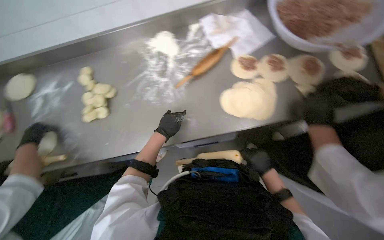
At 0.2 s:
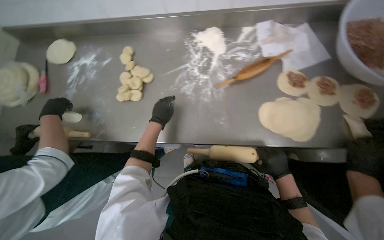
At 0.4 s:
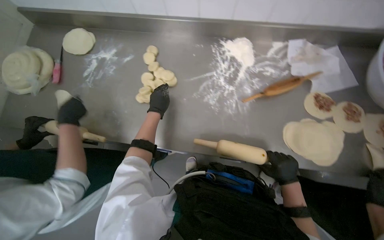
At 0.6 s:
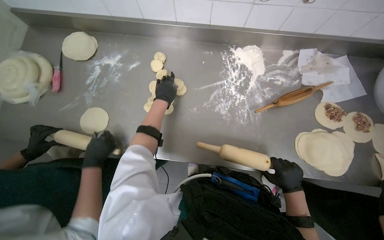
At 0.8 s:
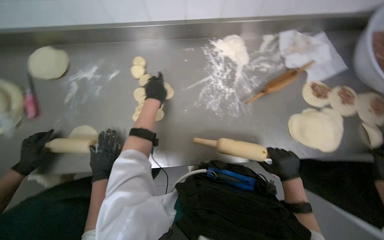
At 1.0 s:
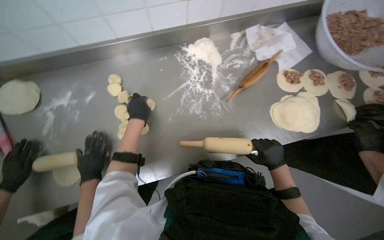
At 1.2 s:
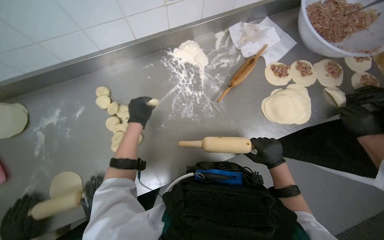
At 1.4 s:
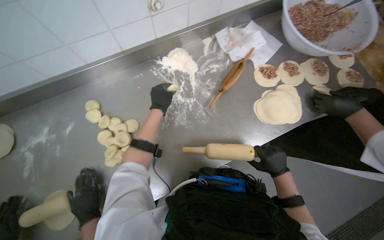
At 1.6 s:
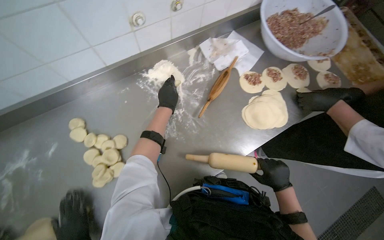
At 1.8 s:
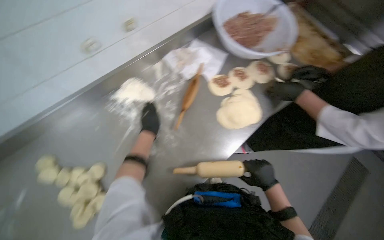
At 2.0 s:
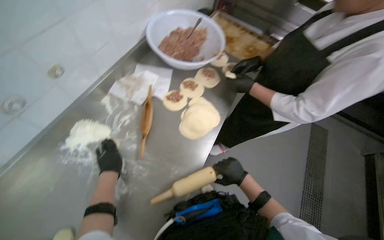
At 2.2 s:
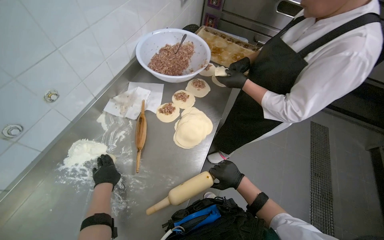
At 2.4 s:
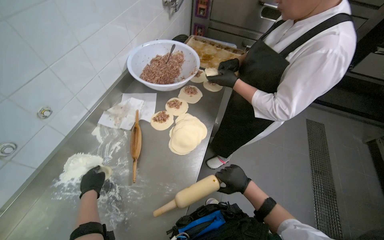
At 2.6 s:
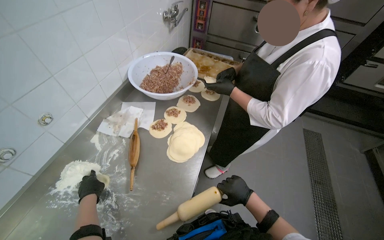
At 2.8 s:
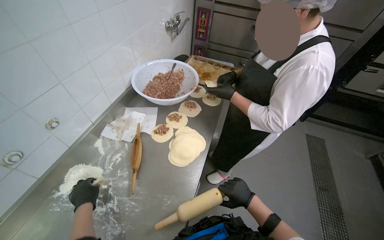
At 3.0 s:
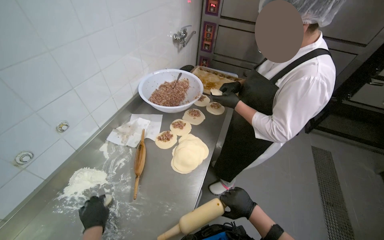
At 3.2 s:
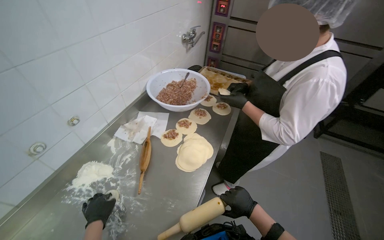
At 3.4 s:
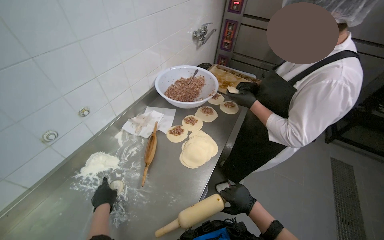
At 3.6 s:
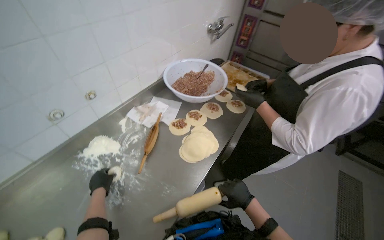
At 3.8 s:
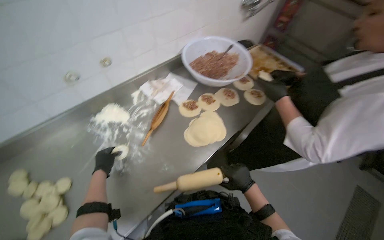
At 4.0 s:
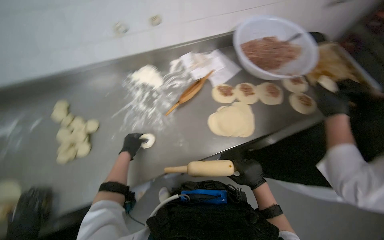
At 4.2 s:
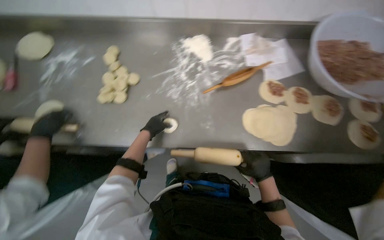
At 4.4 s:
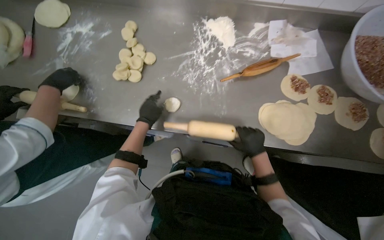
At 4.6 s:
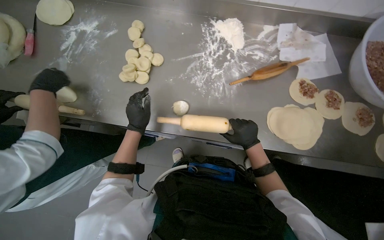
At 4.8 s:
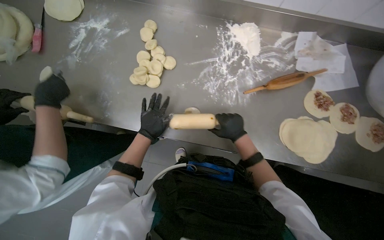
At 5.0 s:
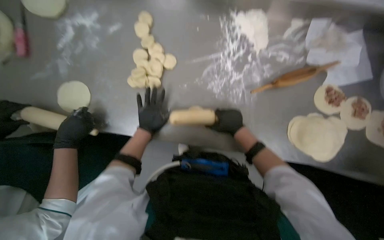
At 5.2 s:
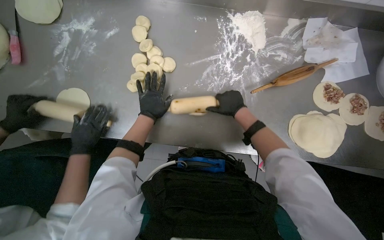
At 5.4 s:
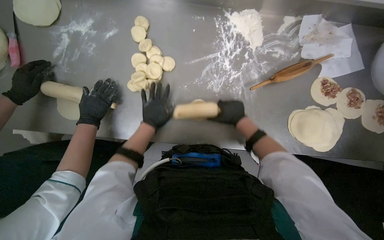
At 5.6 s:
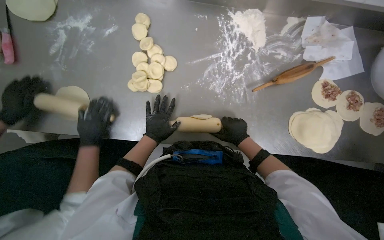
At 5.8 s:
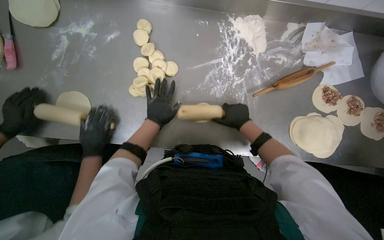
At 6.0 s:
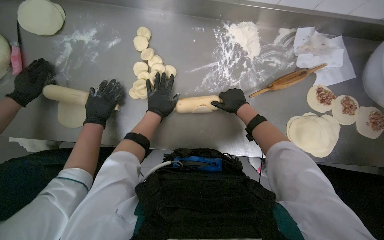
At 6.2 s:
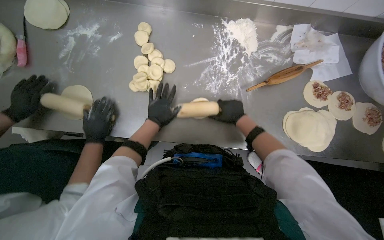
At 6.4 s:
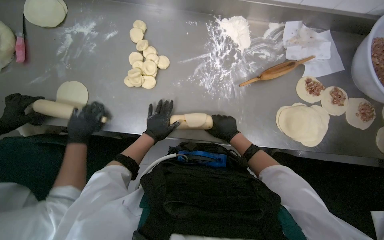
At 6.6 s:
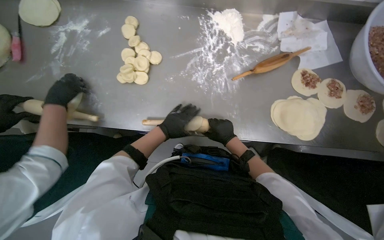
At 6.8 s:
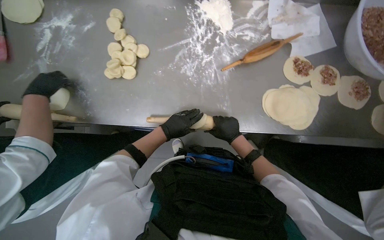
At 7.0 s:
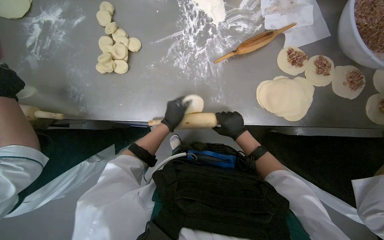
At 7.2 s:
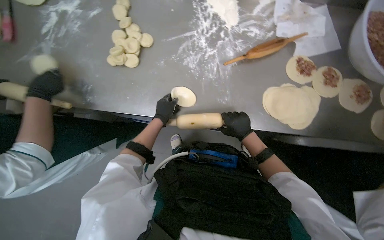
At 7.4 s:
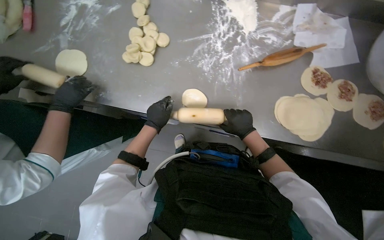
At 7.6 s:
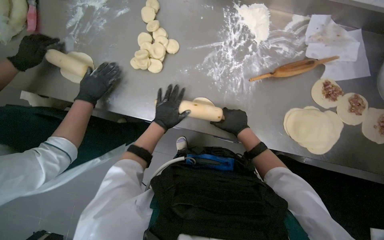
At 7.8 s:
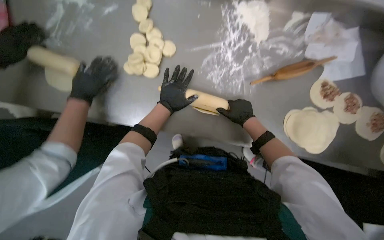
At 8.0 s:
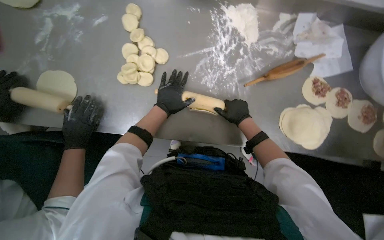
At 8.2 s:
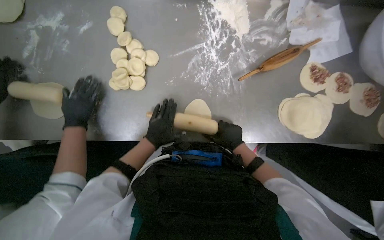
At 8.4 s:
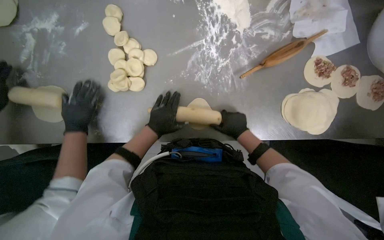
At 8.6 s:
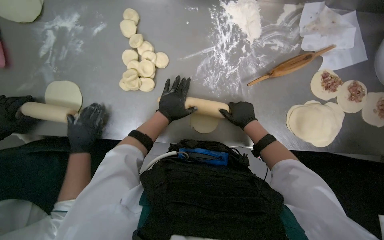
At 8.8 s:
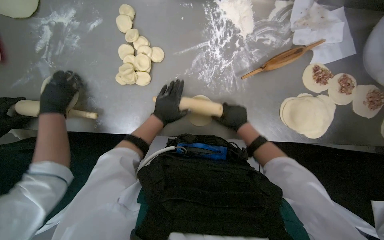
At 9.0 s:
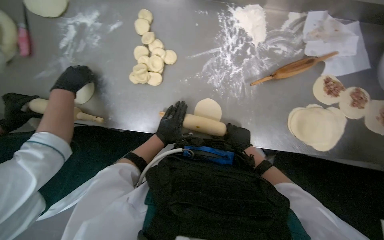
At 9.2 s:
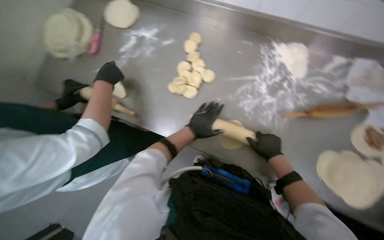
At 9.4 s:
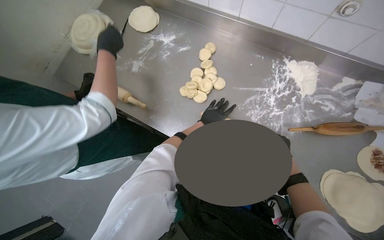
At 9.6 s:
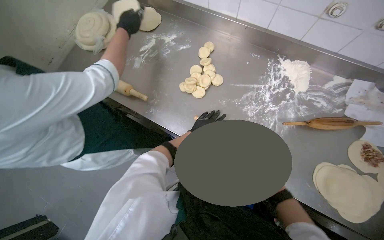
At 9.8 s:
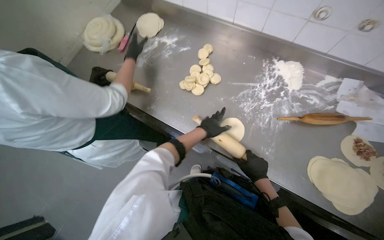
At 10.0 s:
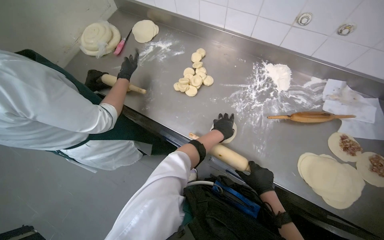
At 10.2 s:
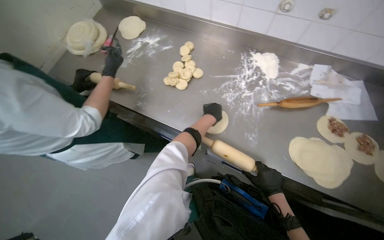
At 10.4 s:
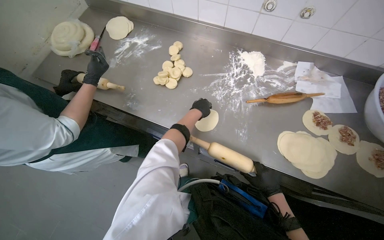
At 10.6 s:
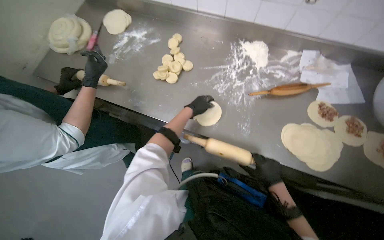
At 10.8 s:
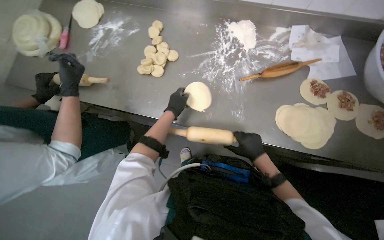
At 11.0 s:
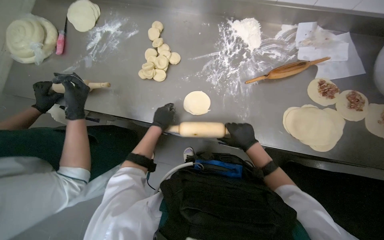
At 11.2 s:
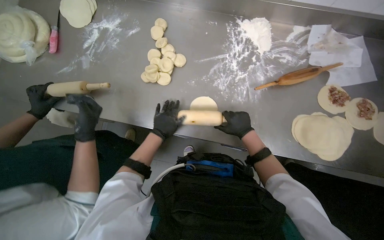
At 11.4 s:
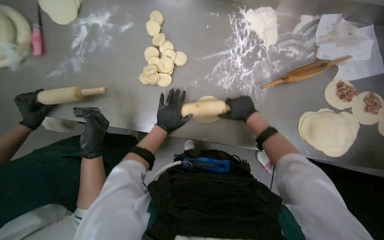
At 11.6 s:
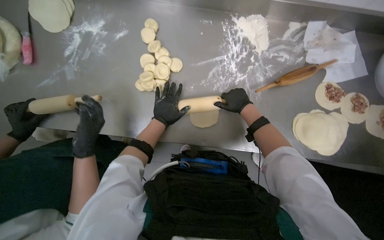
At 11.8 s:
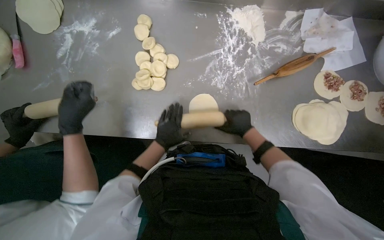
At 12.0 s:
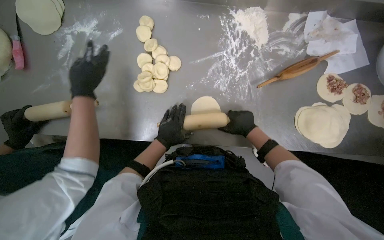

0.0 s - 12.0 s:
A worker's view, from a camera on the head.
Job: preparing food.
The whole recording: Rolling dough circles. The worker uses a rolling pin to flatten small dough circles on the metal table.
0.0 s - 1.6 s: The head turns to the right by about 20 degrees.
1.6 s - 3.0 s: The wearer looks about 40 degrees further to the right. The camera pitches upward, by about 25 degrees.
3.0 s - 4.4 s: The head turns to the left by approximately 80 degrees. The view tilts some 30 degrees downward.
4.4 s - 6.0 s: The right hand swings up and down the picture, some 15 cm each way, with 2 reversals.
6.0 s - 7.6 s: The two hands go about 15 cm down the picture.
7.6 s - 9.0 s: The left hand goes up and down the picture, roughly 10 cm each way, reversing 3 times.
9.0 s - 10.4 s: The camera pitches upward, by about 20 degrees.
10.4 s - 12.0 s: The camera pitches downward, by approximately 20 degrees. The left hand goes roughly 15 cm to the left; the right hand is displaced up the picture and to the left by about 25 cm.

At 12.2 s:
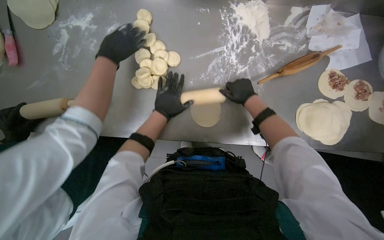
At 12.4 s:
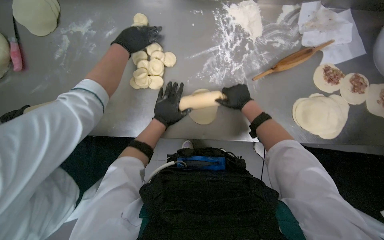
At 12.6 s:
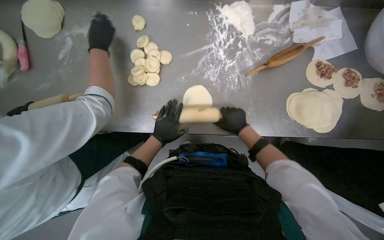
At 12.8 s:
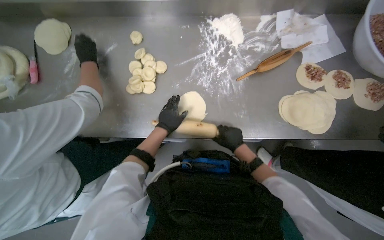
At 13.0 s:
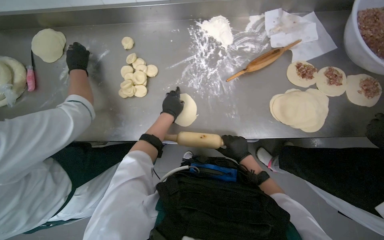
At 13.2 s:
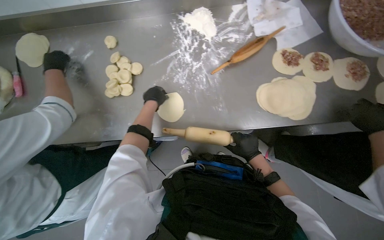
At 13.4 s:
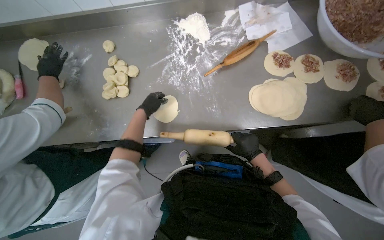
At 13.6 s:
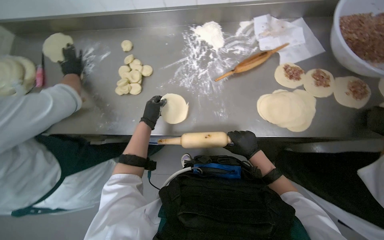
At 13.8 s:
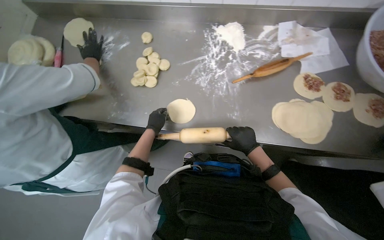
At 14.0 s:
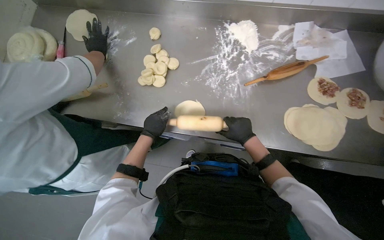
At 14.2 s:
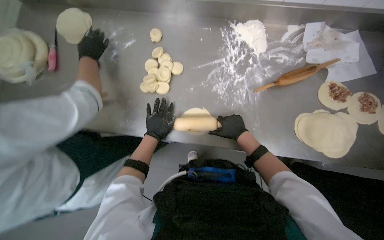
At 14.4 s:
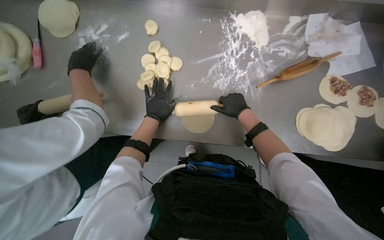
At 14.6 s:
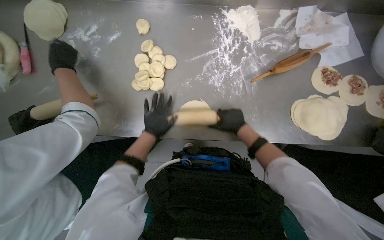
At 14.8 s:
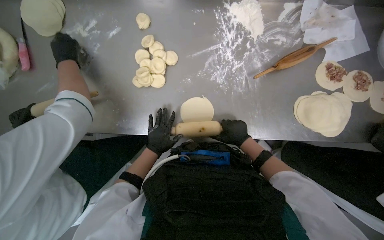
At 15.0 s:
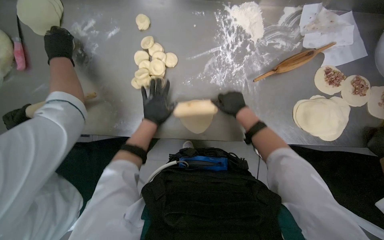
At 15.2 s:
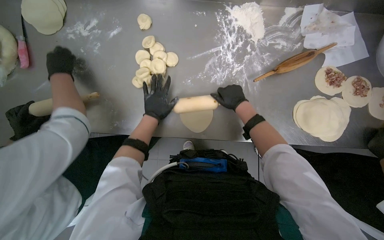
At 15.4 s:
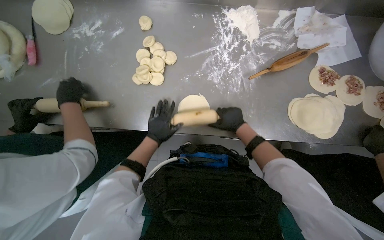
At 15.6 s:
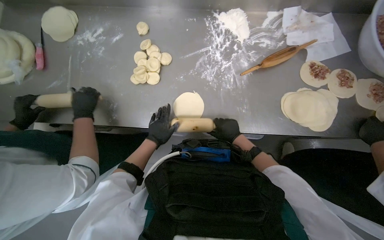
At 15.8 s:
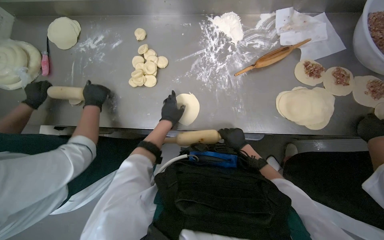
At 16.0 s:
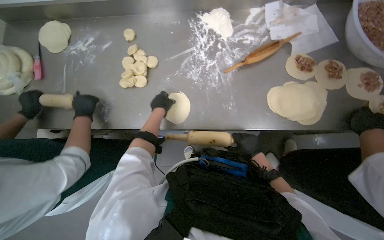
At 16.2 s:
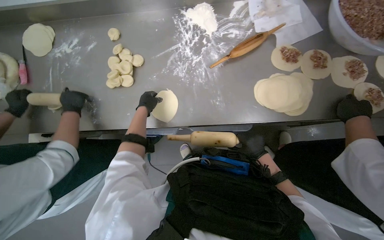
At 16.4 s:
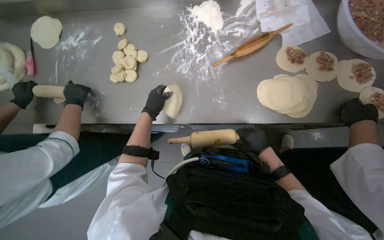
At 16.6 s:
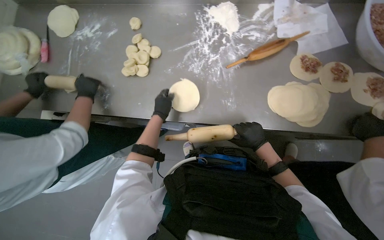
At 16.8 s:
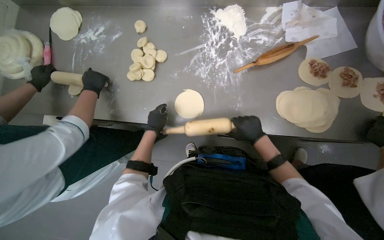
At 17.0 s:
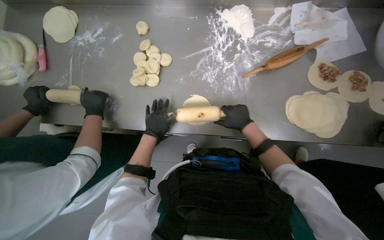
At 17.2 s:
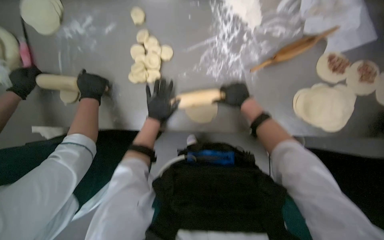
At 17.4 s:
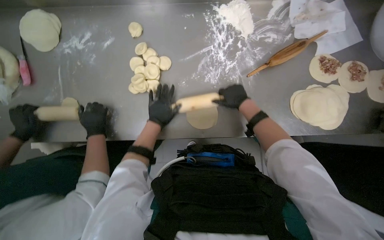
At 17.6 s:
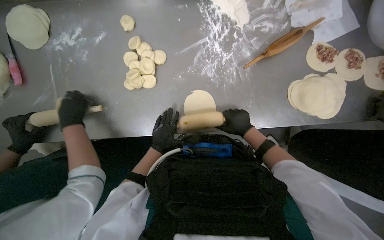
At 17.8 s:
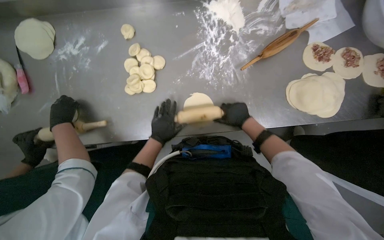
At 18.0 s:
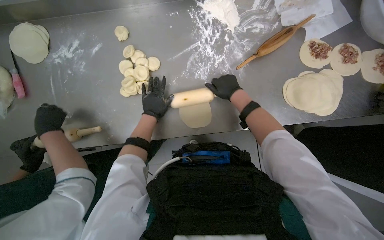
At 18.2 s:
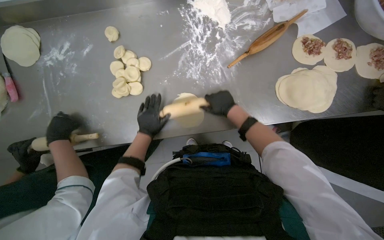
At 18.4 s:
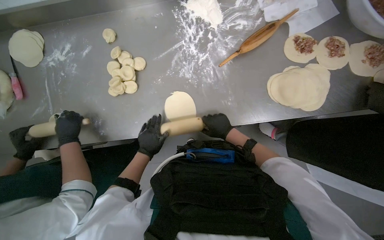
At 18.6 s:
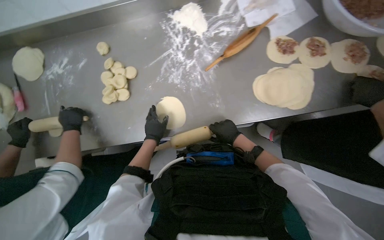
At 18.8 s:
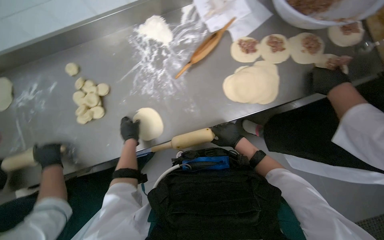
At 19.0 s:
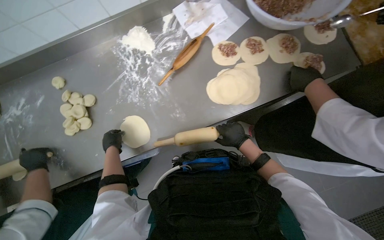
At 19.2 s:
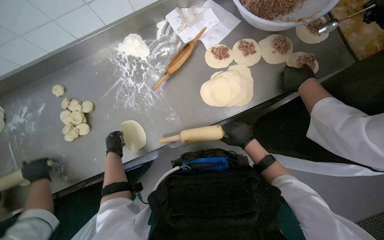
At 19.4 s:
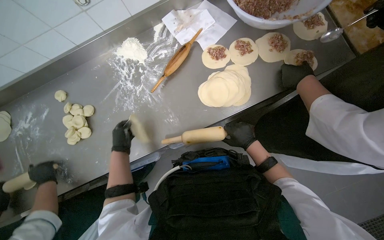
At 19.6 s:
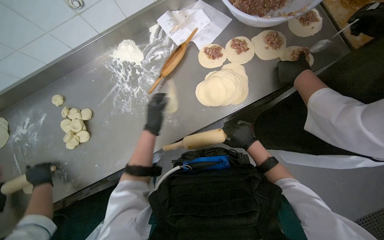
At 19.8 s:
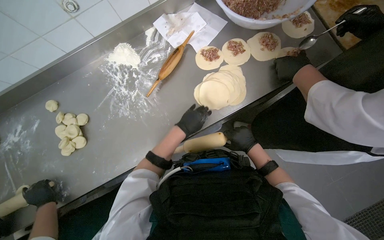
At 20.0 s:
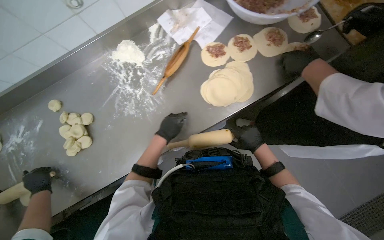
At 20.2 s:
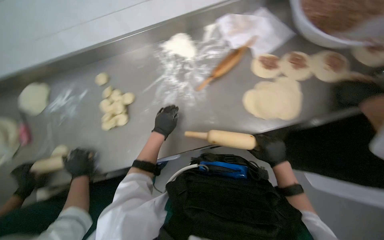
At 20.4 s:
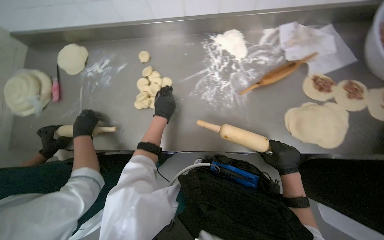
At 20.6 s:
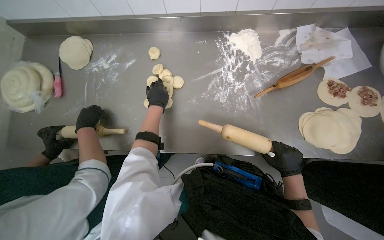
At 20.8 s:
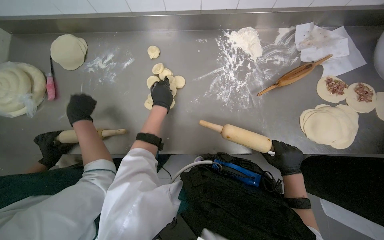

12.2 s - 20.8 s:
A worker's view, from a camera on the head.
Job: preparing food.
The whole recording: Rolling dough circles. The worker uses a rolling pin to flatten small dough circles on the metal table.
12.2 s - 13.6 s: The left hand goes up and down the picture, approximately 15 cm each way, reversing 2 times, while the right hand moves down the picture, roughly 25 cm.
13.6 s - 15.0 s: The right hand swings up and down the picture, roughly 15 cm each way, with 2 reversals, while the left hand moves up and down the picture over some 10 cm, changing direction 3 times.
15.0 s - 16.6 s: The right hand moves down the picture and to the right, approximately 25 cm. Meanwhile the left hand moves about 10 cm down the picture and comes back.
16.6 s - 18.0 s: The left hand swings up and down the picture, roughly 10 cm each way, with 2 reversals. Meanwhile the right hand goes up and down the picture, some 20 cm each way, reversing 2 times.
18.0 s - 19.4 s: The right hand shifts about 40 cm to the right and down the picture.
19.4 s - 20.8 s: The head travels some 40 cm.
